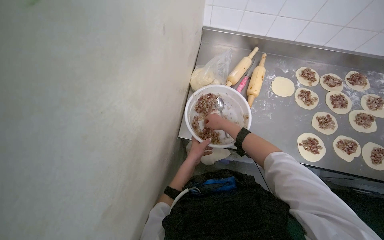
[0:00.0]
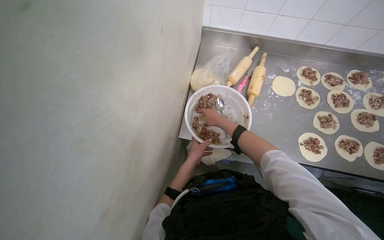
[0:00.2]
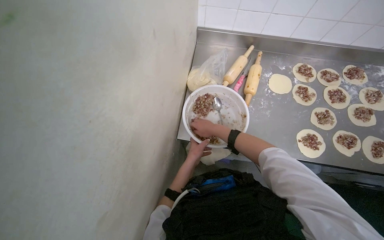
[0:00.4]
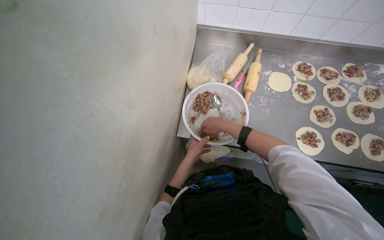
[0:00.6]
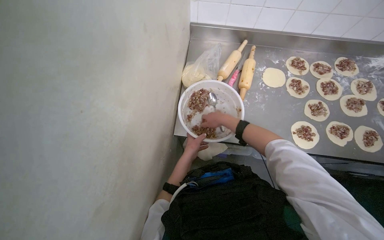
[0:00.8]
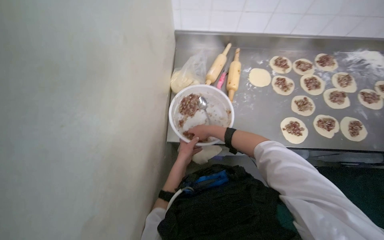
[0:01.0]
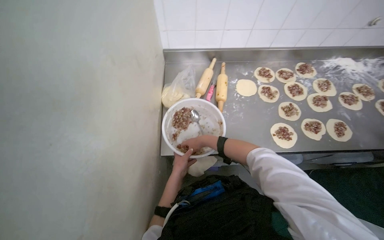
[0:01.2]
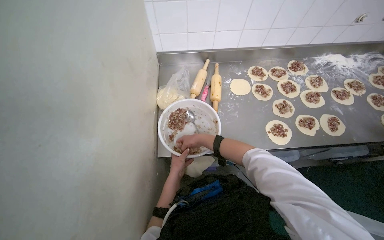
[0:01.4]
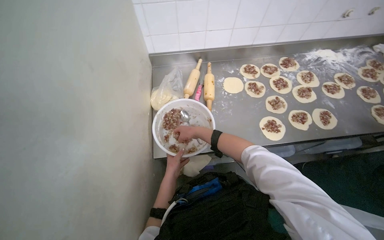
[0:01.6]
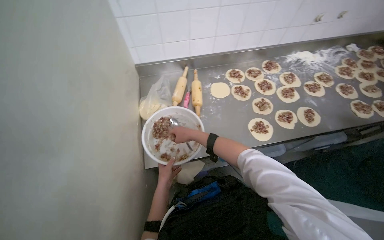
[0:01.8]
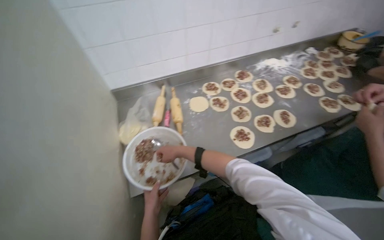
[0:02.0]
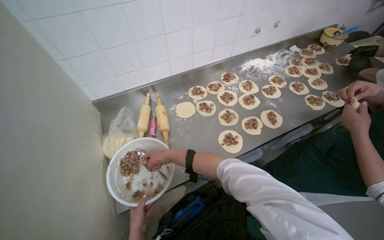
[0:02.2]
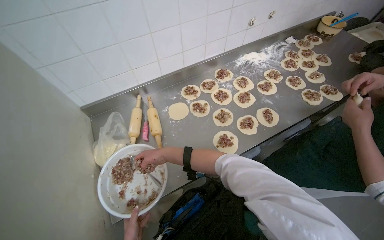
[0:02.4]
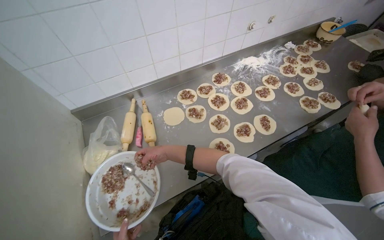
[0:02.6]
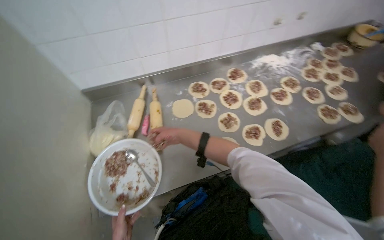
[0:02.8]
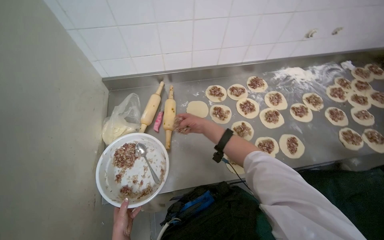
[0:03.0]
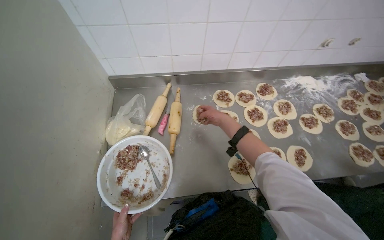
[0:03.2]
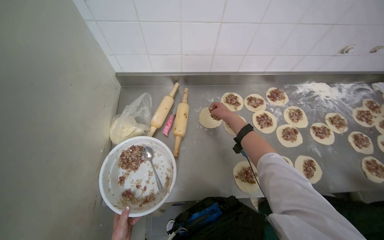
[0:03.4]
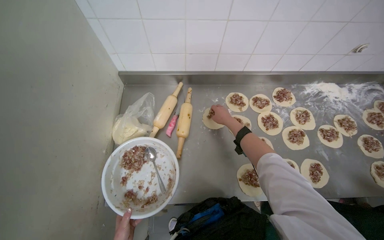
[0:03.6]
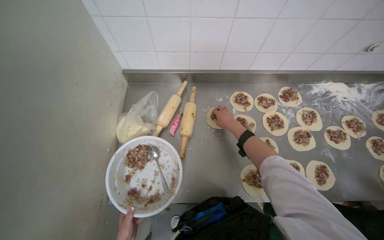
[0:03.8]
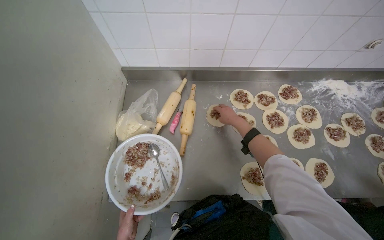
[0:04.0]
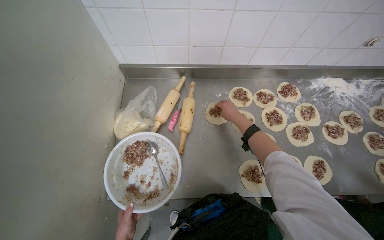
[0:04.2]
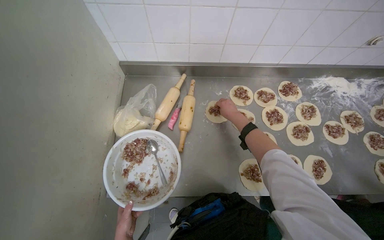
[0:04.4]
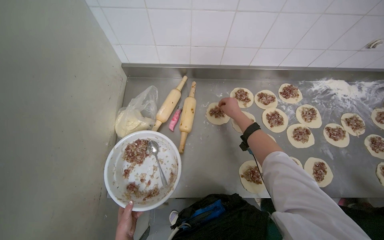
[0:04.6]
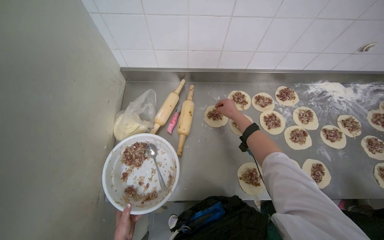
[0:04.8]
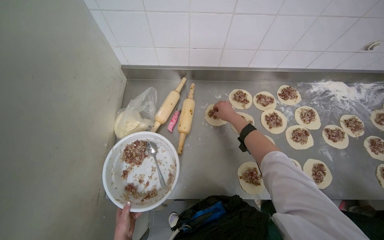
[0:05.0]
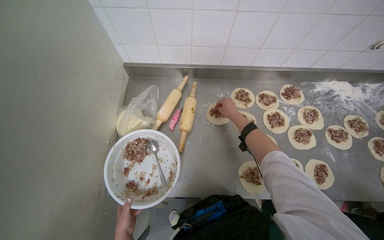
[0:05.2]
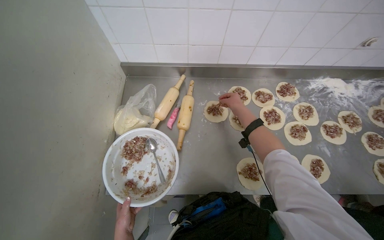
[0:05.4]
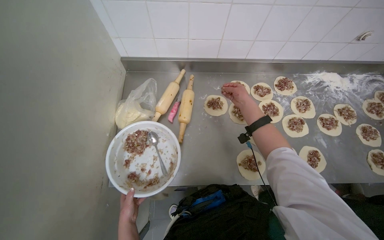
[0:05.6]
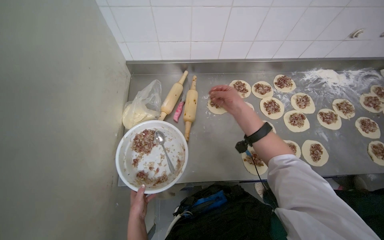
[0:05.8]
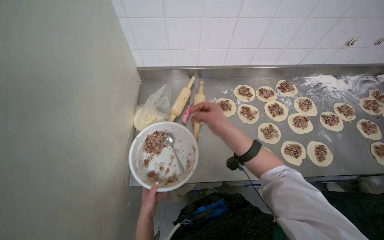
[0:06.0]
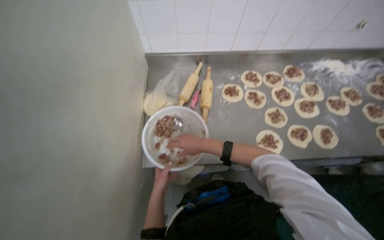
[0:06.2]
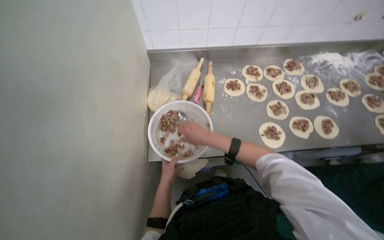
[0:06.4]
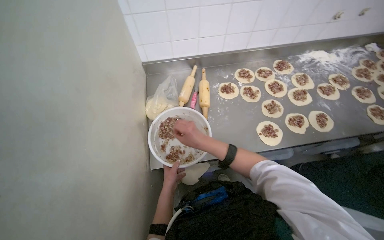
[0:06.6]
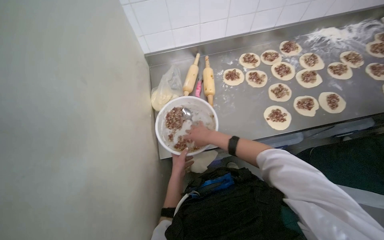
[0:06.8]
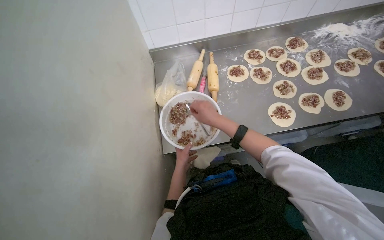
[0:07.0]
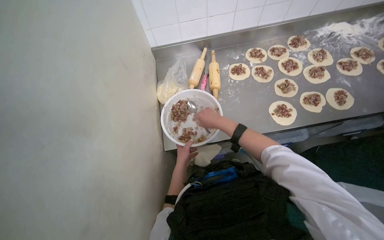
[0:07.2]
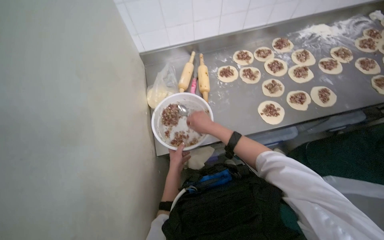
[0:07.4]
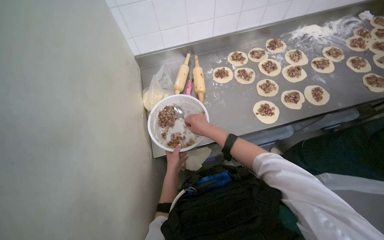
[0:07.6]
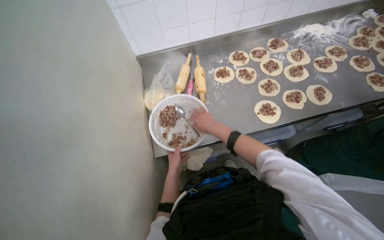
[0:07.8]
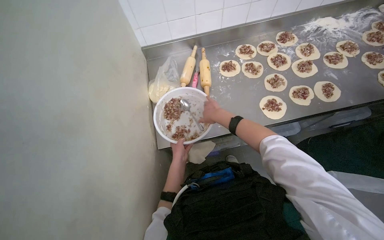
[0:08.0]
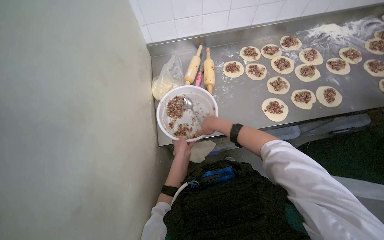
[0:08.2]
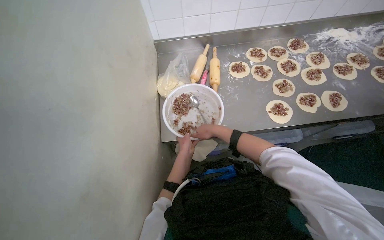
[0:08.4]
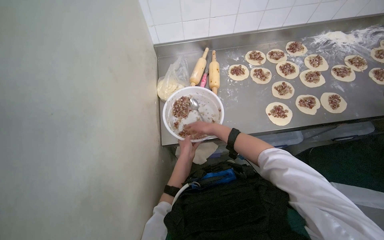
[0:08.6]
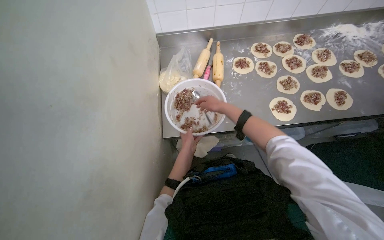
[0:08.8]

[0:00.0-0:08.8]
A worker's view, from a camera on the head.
Job: preparing food.
The whole recording: Placing filling onto dough circles. The worker spoons filling from a bowl and places it onto dough circles.
0:04.4 to 0:05.8: The right hand is displaced nearer to the camera by approximately 10 cm.
0:05.8 to 0:07.4: The right hand goes about 30 cm down the picture and to the left.
0:07.4 to 0:08.8: The hands stay close to where they were, moving slightly.

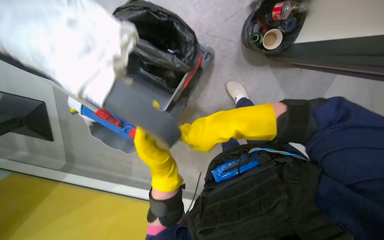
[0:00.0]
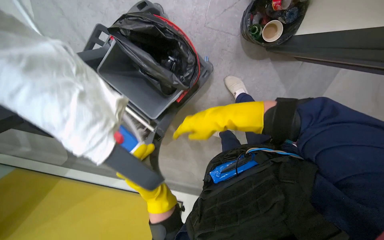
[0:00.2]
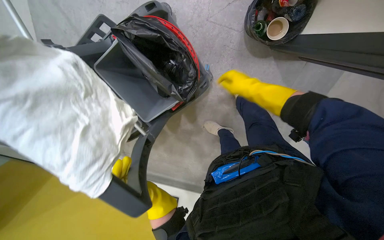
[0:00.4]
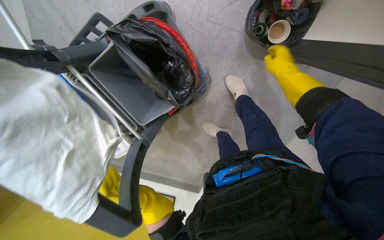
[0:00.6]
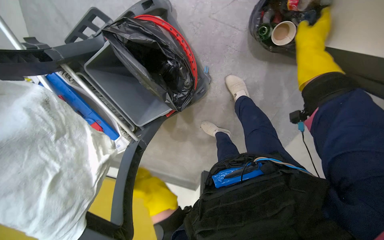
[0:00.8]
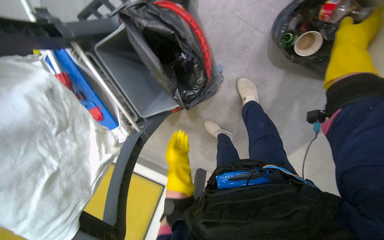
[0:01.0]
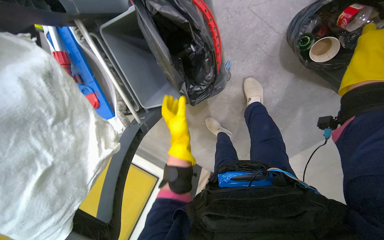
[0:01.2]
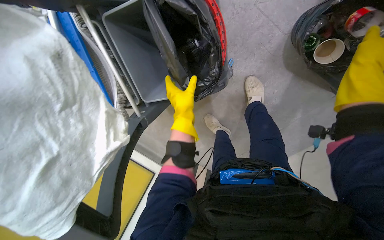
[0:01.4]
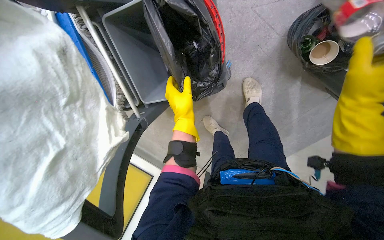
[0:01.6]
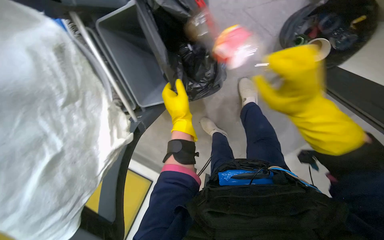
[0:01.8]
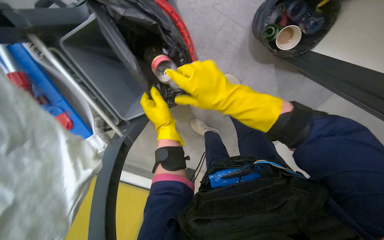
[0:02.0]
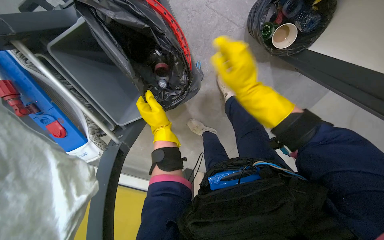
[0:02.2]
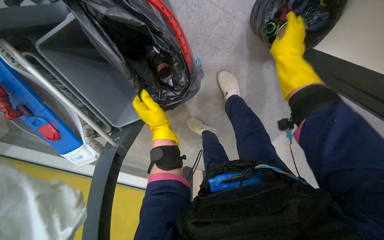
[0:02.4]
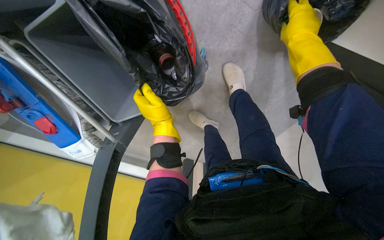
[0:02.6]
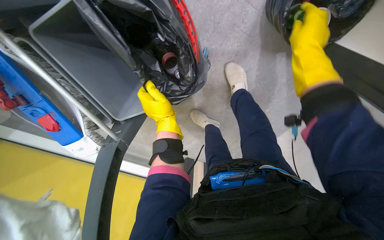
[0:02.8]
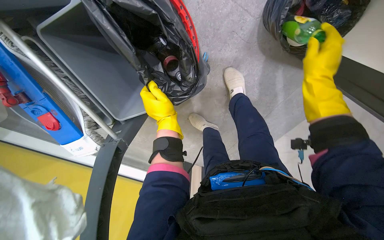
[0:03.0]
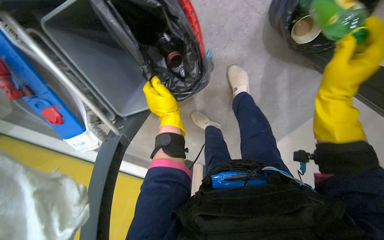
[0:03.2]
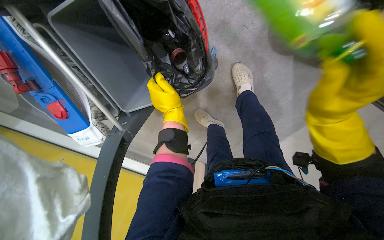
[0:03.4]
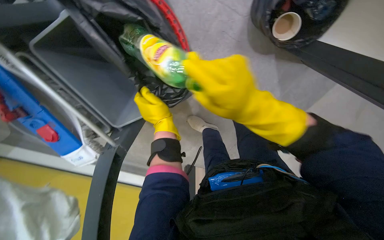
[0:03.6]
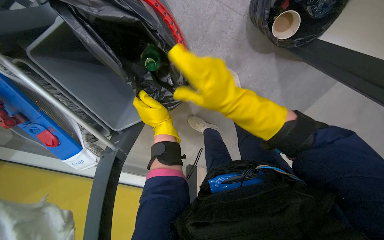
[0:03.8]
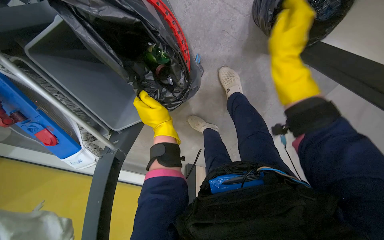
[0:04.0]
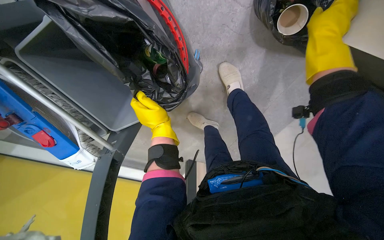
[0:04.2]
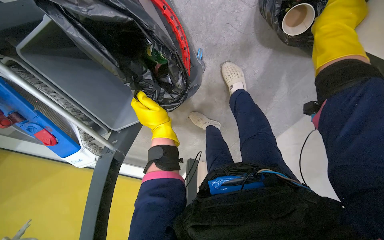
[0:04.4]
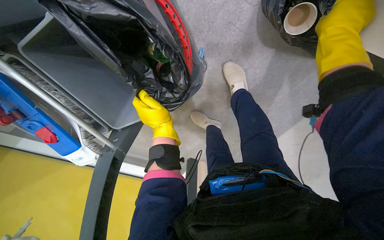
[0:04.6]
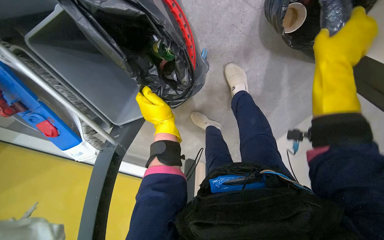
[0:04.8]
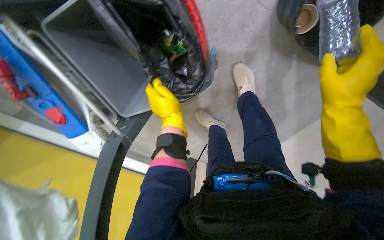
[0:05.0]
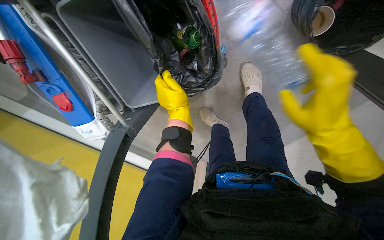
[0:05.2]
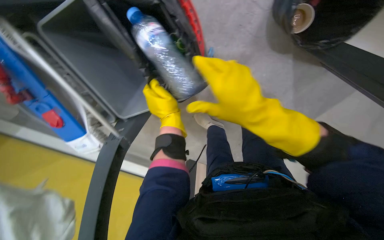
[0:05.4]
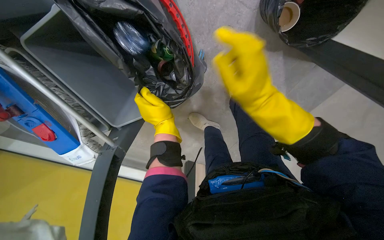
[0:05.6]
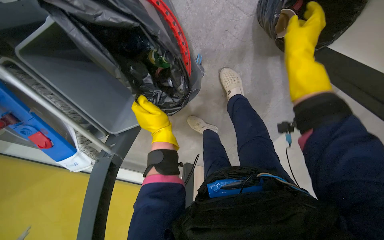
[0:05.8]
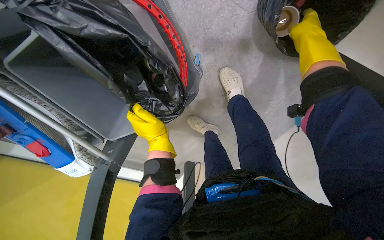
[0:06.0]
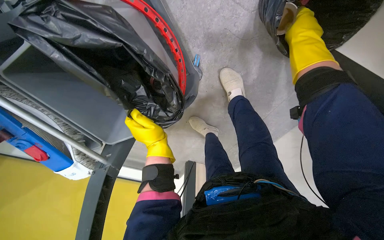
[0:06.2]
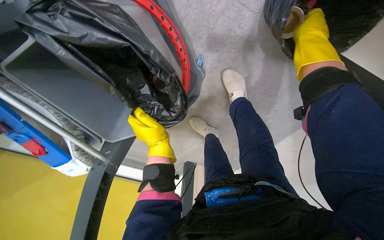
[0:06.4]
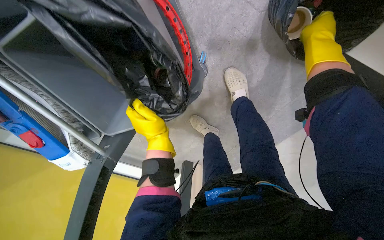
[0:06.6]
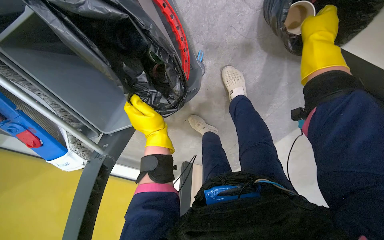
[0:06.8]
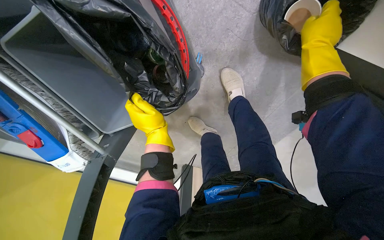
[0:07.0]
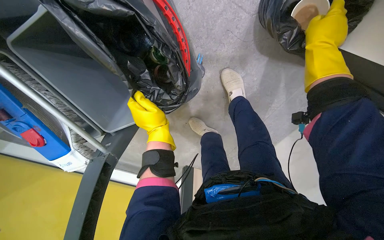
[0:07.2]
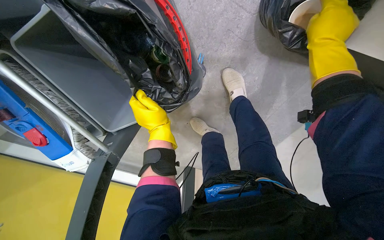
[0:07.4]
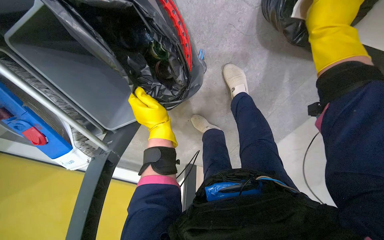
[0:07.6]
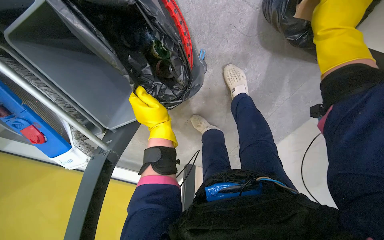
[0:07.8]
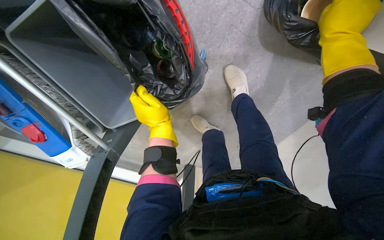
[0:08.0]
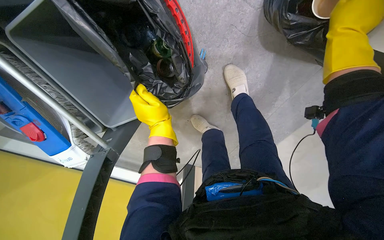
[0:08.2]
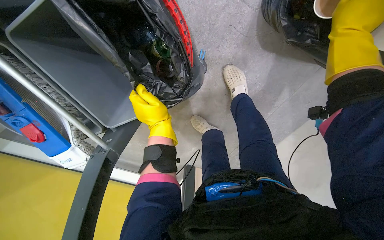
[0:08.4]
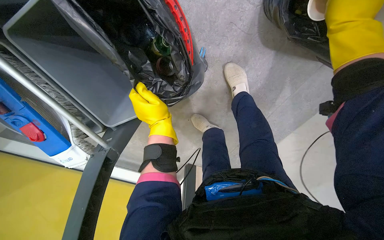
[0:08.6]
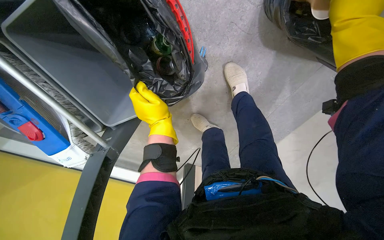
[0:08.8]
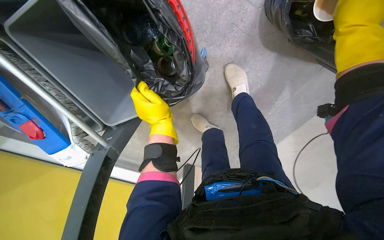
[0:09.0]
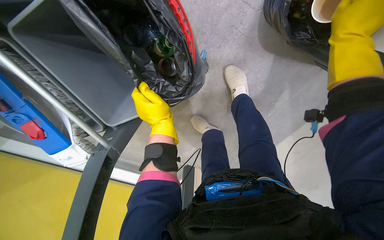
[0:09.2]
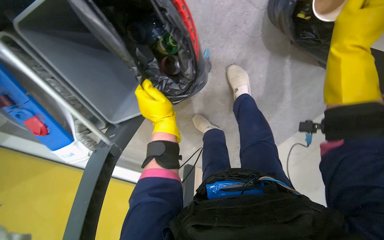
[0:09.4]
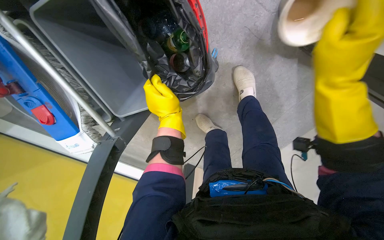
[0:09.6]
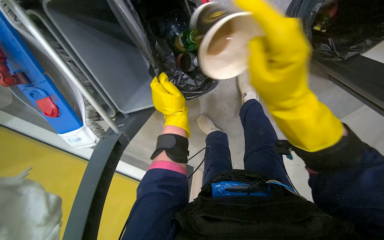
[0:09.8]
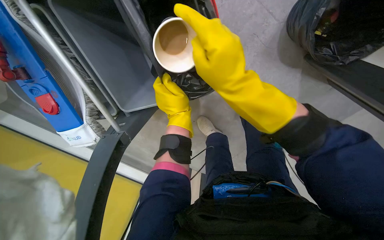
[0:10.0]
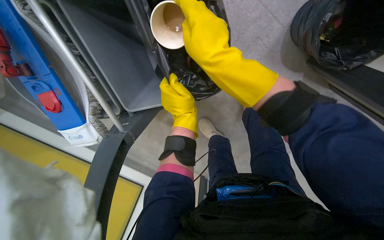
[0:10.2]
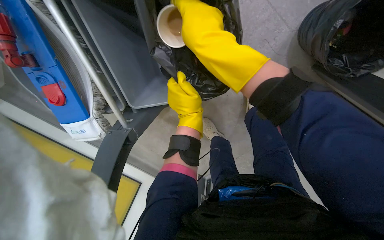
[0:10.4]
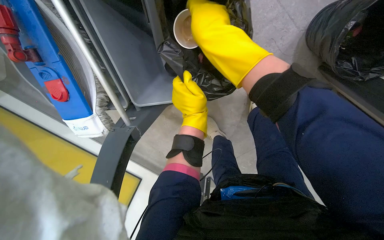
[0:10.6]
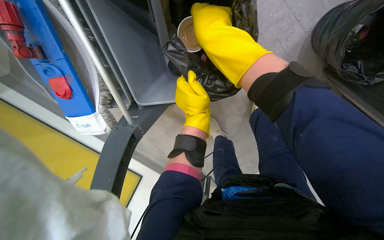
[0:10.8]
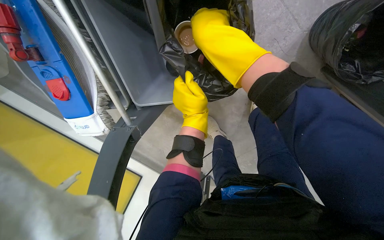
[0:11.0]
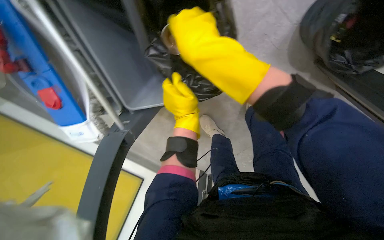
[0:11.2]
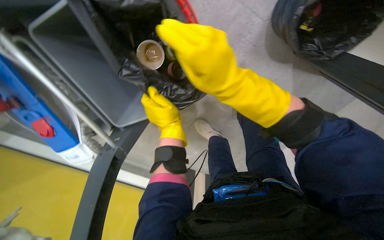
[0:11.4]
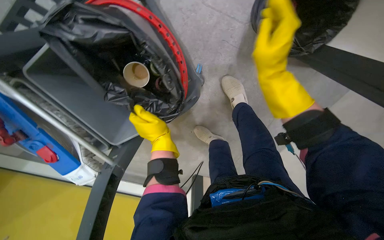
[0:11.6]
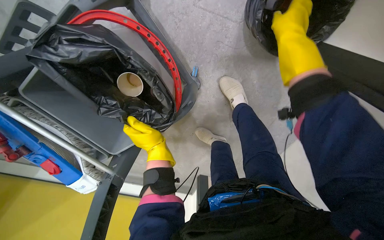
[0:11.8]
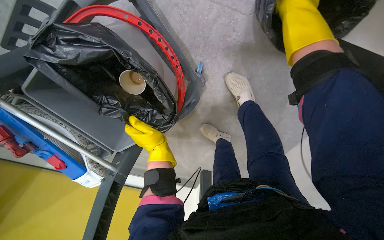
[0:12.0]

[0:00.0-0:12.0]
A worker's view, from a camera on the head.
Job: managing trash.
The whole recording: Emptying trash bins. The worker empties contents from small trash bins into a larger bin on the cleaning cart.
0:00.0 to 0:01.6: The wearer looks some 15 degrees further downward. The left hand is displaced up the picture by roughly 20 cm.
0:01.6 to 0:03.0: The right hand moves farther from the camera, about 15 cm, and moves some 20 cm to the left and comes back.
0:03.0 to 0:04.4: The right hand travels up the picture by about 10 cm, and moves about 20 cm to the left and comes back.
0:04.4 to 0:06.0: The right hand travels farther from the camera by about 10 cm, and travels down the picture and back again, roughly 20 cm each way.
0:06.0 to 0:07.6: The right hand shifts approximately 15 cm nearer to the camera and down the picture.
0:10.4 to 0:12.0: The right hand travels to the right by about 40 cm.
